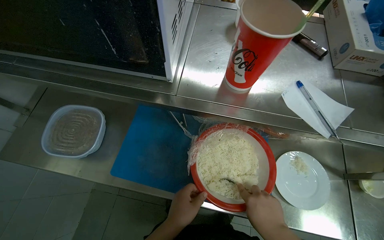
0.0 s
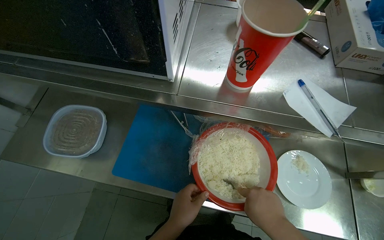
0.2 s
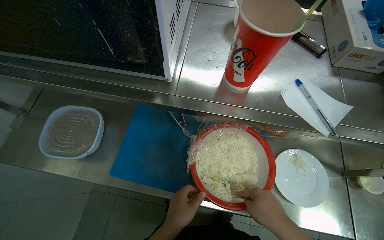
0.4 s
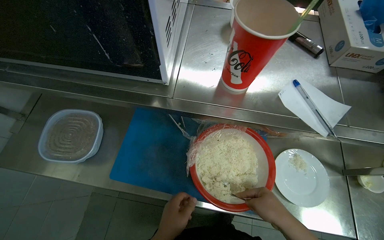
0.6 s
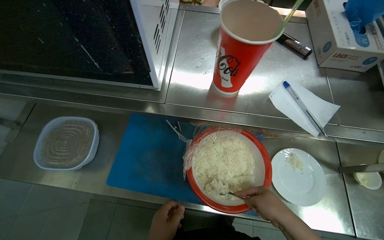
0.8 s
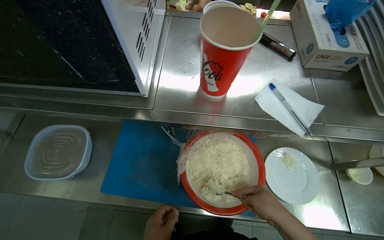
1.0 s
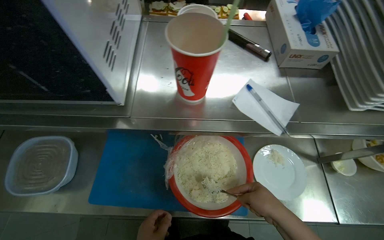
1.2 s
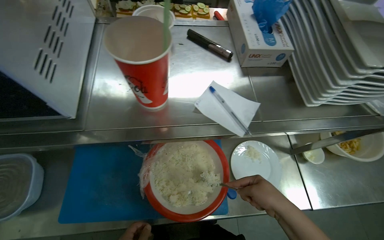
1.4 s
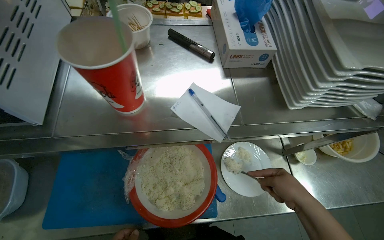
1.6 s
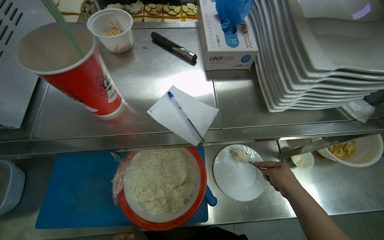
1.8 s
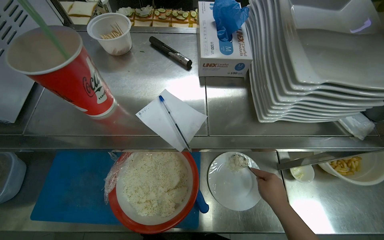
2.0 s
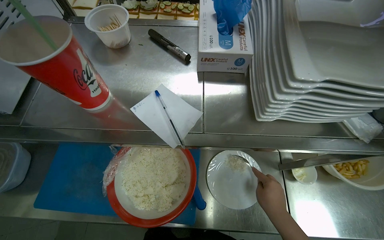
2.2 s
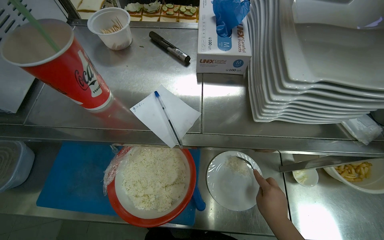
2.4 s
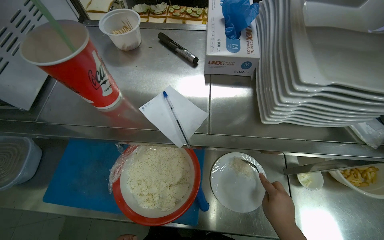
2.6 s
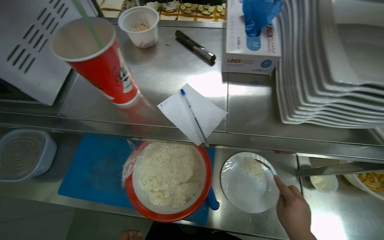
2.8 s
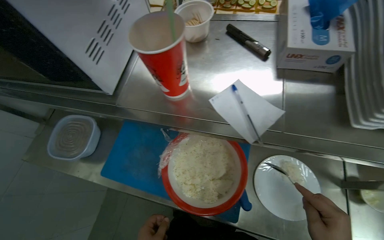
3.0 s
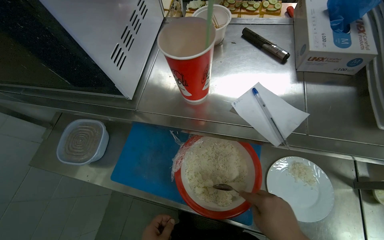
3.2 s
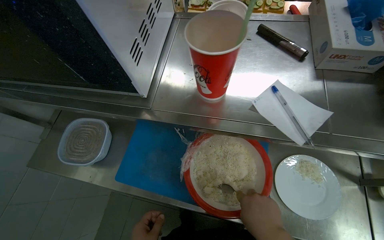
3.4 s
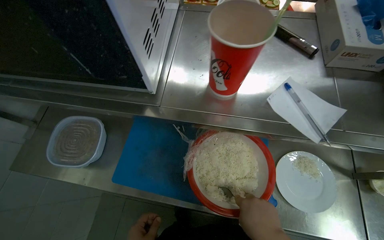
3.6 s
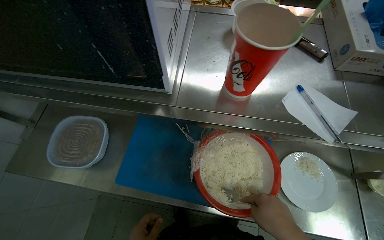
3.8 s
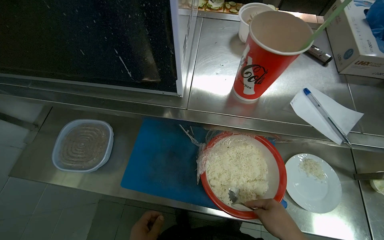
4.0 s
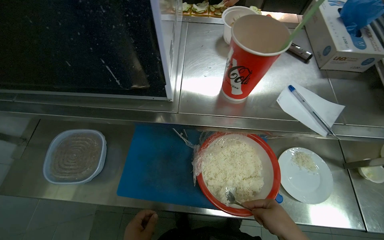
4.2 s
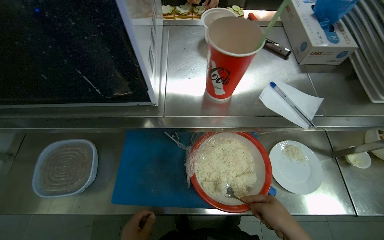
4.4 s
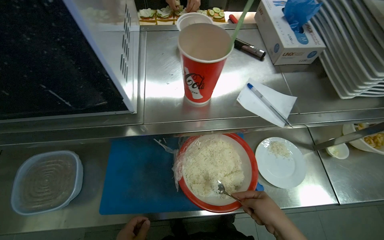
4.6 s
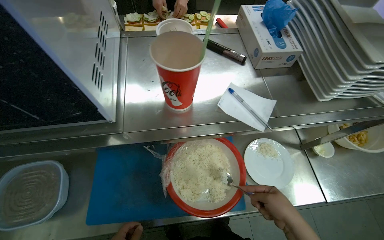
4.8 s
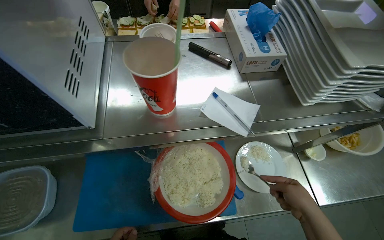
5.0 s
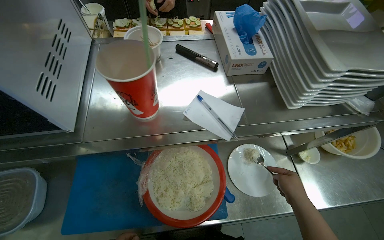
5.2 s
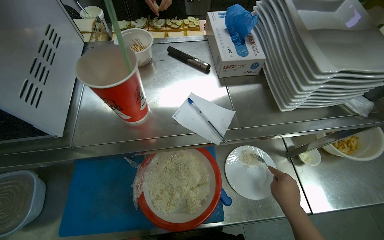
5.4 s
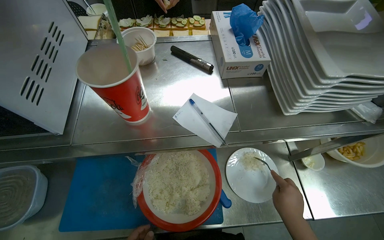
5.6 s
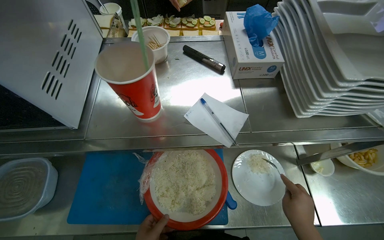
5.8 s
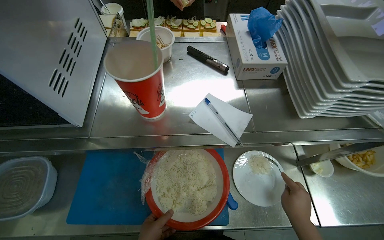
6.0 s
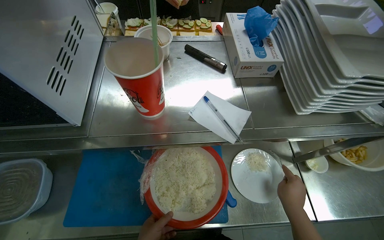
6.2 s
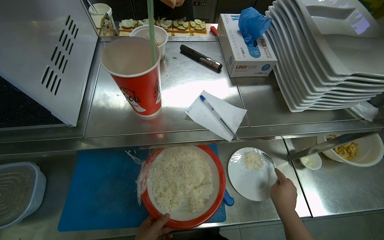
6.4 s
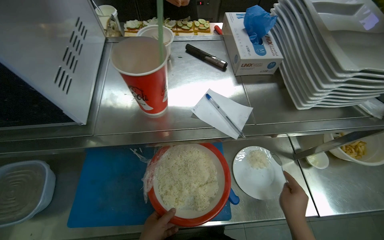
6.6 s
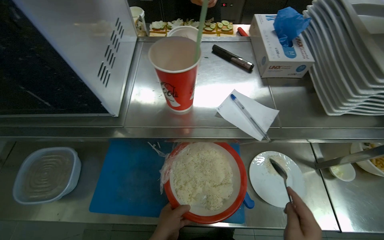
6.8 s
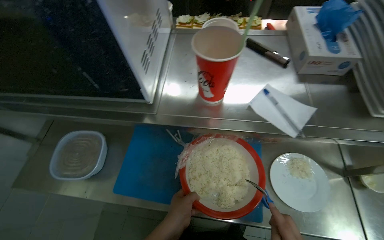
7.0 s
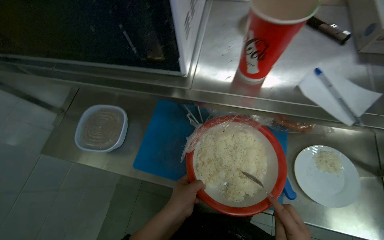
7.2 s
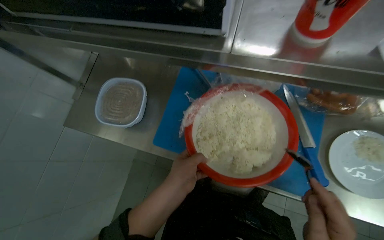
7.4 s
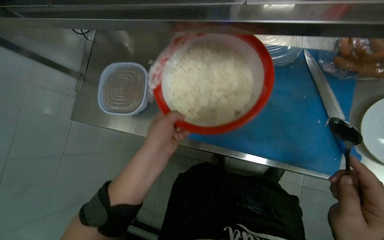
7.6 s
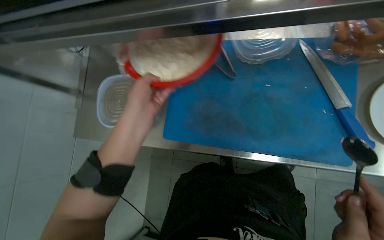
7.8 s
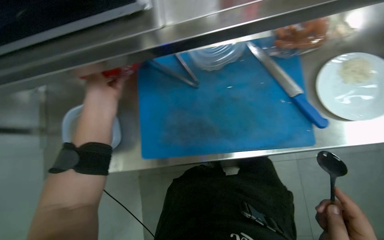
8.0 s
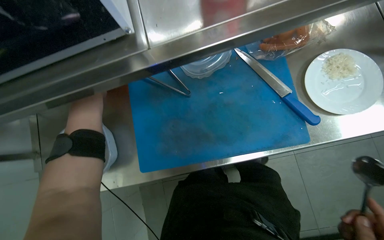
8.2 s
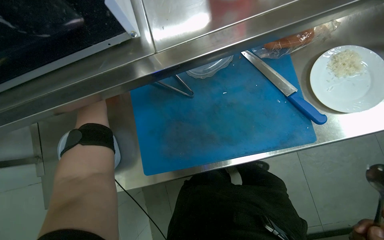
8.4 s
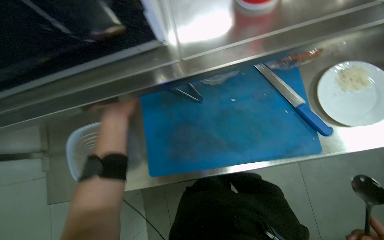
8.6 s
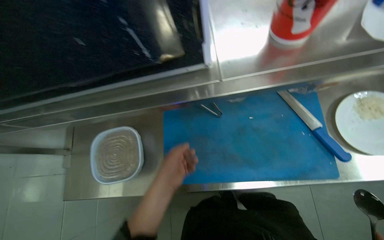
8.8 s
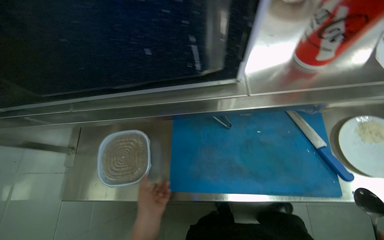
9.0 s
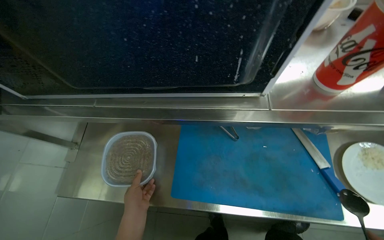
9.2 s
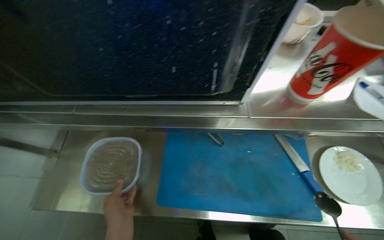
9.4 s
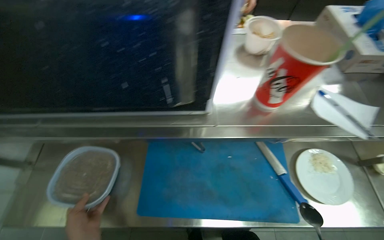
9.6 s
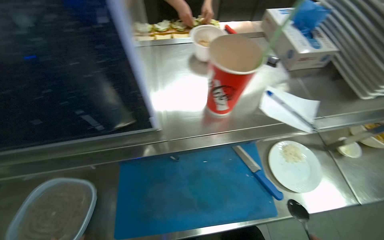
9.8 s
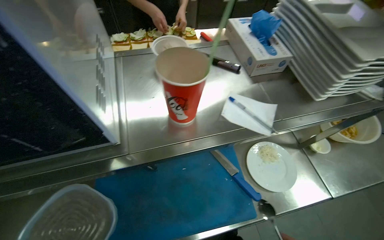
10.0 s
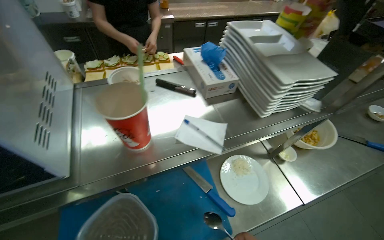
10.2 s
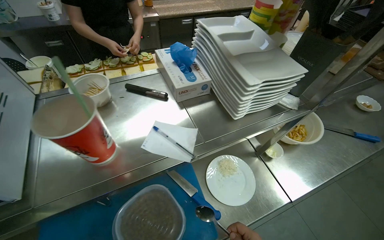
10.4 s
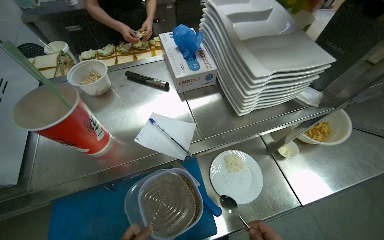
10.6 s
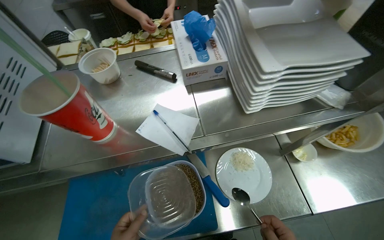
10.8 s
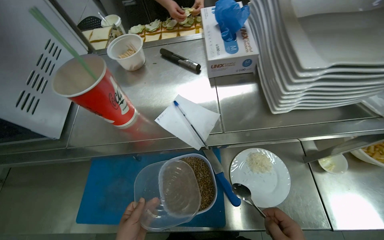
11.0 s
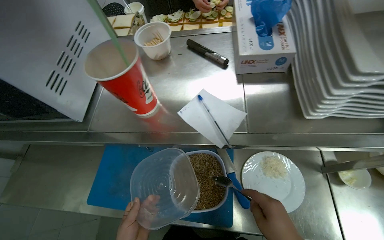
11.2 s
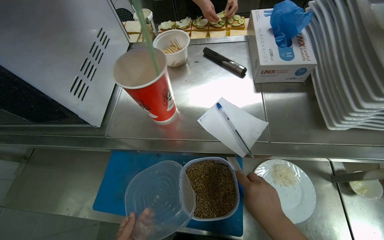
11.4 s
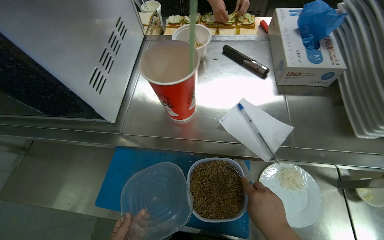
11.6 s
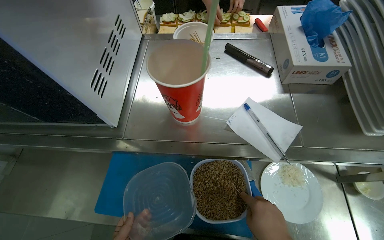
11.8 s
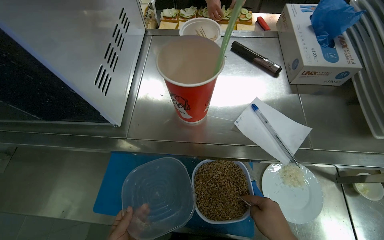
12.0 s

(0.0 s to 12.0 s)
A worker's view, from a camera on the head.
Job: preparing food.
The whole recording: Assembling ingredients onto plate. The worker mixes and scoops various ingredients, including white food, granular items, and french fries, onto a plate.
0.0 s - 1.6 s: The right hand travels to the right by some 25 cm.
1.6 s - 3.0 s: The wearer looks roughly 25 degrees further to the left.
4.4 s - 6.0 s: The right hand is displaced to the right and farther from the camera by roughly 25 cm.
6.0 s - 7.6 s: The camera sweeps to the left, by some 15 degrees. The wearer looks roughly 20 degrees further downward.
7.6 s - 9.0 s: The wearer looks approximately 15 degrees further upward.
9.0 s - 10.4 s: The wearer's head swings approximately 25 degrees to the right. The camera pitches upward, by roughly 15 degrees.
10.4 s - 12.0 s: The wearer looks about 30 degrees further to the left. The camera pitches downward, by approximately 15 degrees.

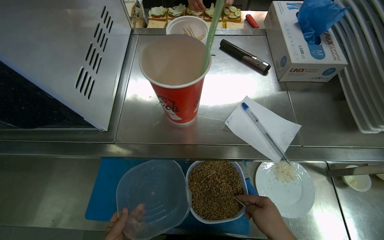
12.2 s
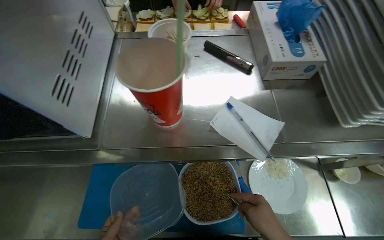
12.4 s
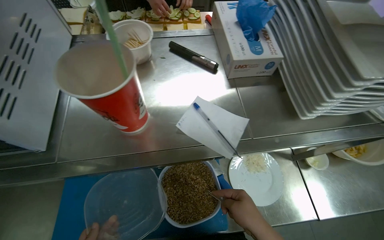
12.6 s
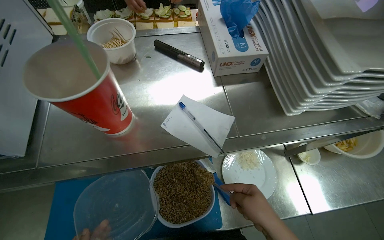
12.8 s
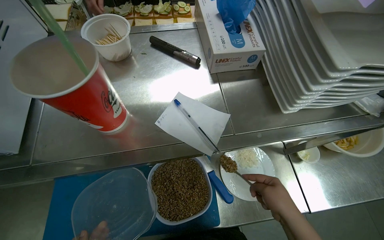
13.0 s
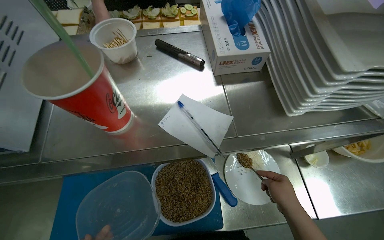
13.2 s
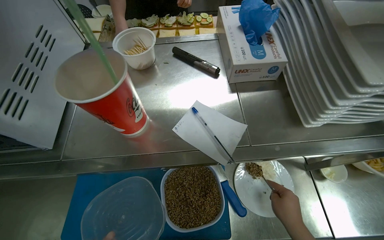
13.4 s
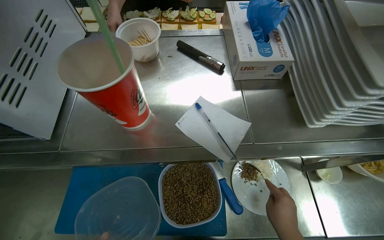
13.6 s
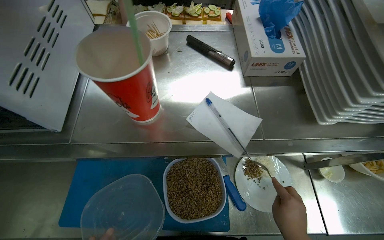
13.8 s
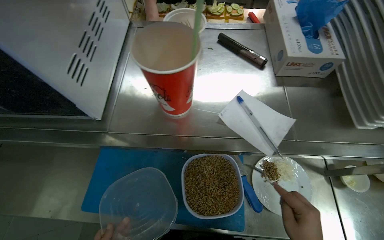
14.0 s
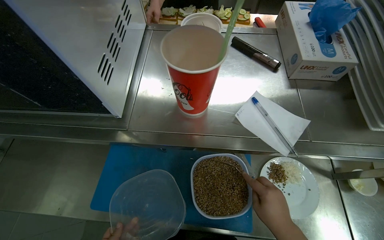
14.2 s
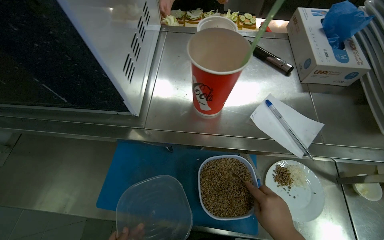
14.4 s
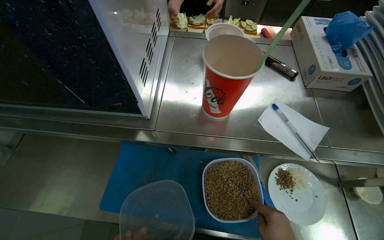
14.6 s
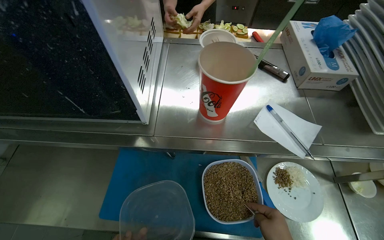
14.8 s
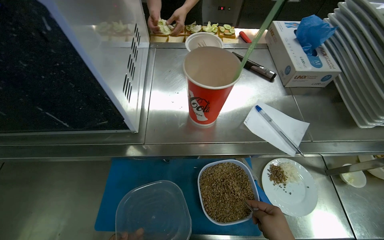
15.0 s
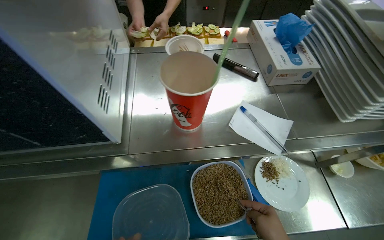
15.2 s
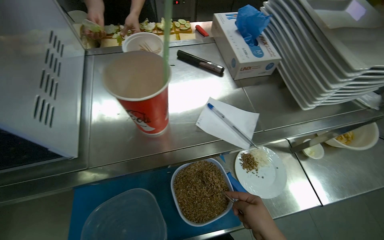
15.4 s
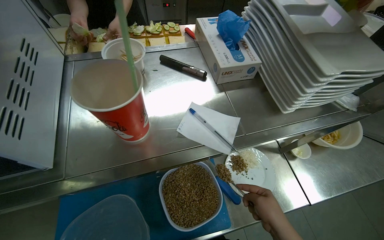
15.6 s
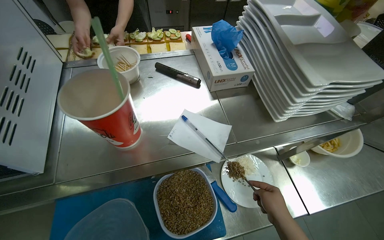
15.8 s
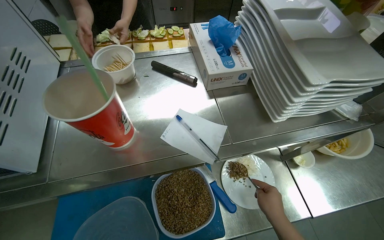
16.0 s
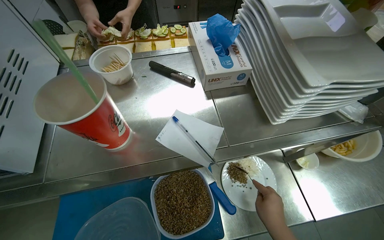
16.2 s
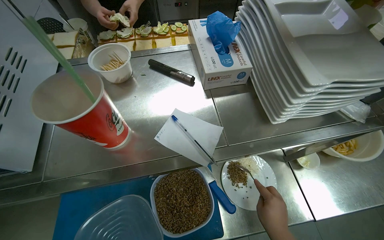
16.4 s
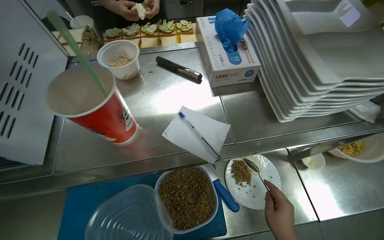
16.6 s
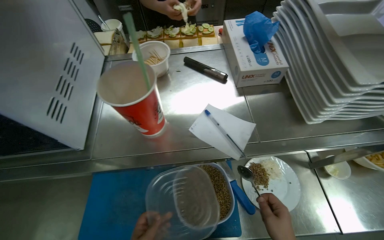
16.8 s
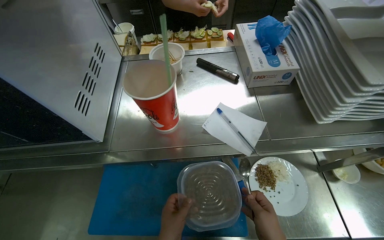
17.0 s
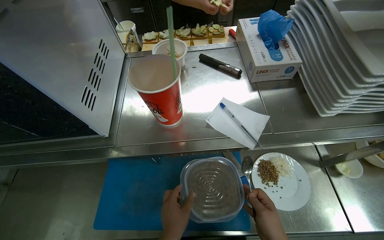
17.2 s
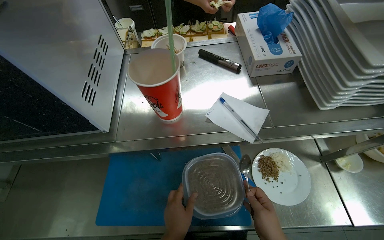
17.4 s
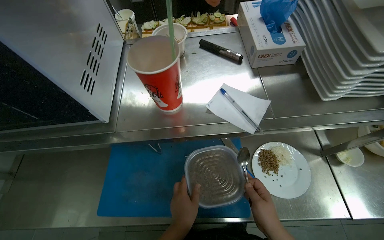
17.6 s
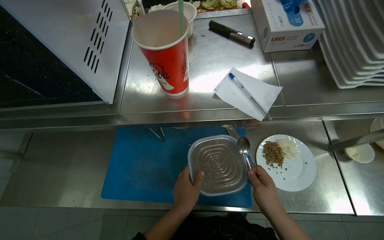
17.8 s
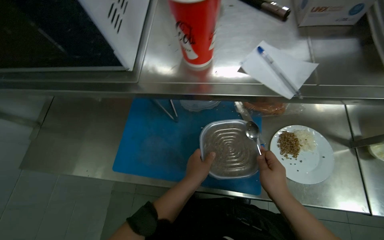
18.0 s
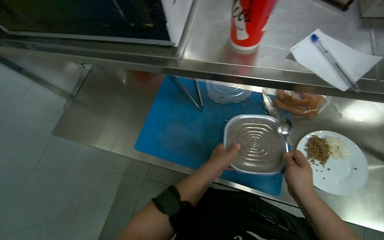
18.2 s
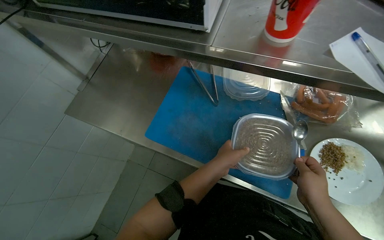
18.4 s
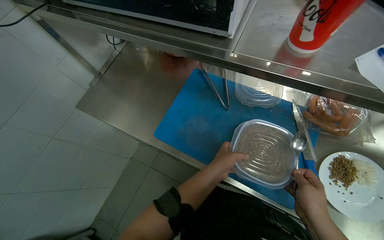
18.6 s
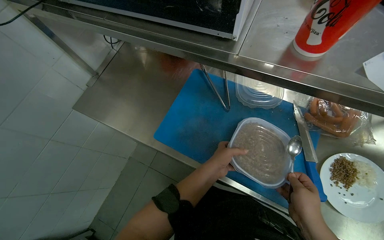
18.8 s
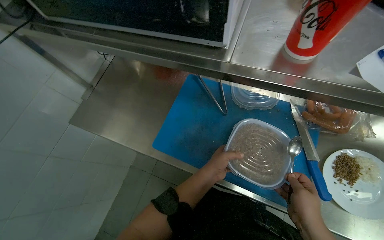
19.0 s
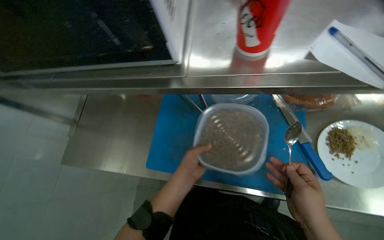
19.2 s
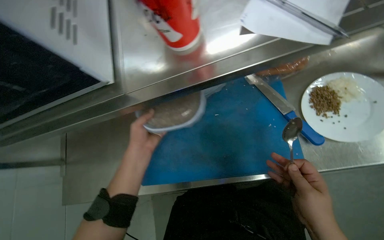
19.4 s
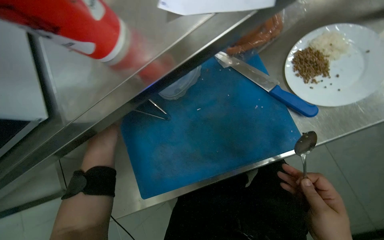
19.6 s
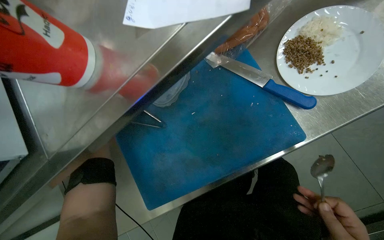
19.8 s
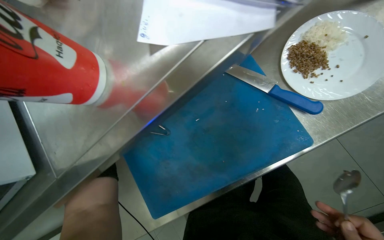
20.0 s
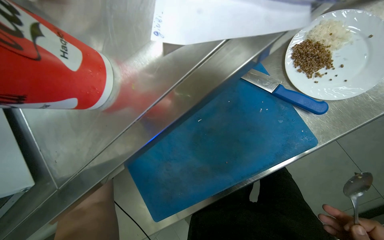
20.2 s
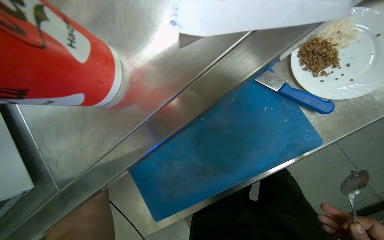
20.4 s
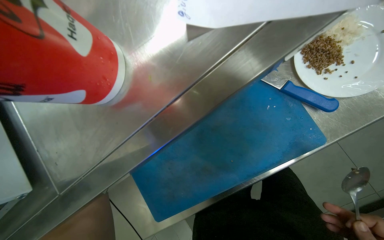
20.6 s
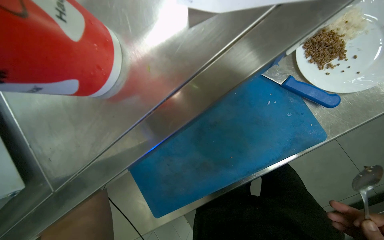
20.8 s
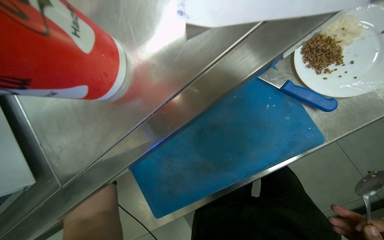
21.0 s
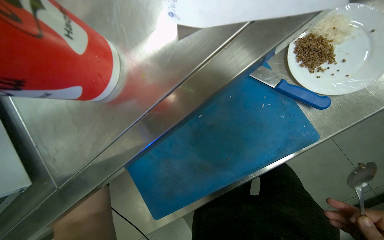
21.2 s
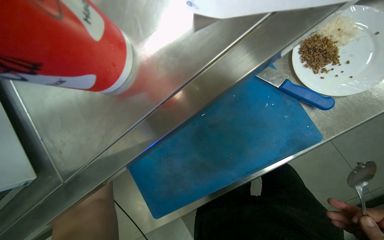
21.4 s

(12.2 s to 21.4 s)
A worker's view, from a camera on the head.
Job: preparing food.
The whole recording: Assembling ingredients onto plate. The worker mixes and scoops various ingredients, including white food, granular items, and french fries, onto a plate.
16.8 s - 18.4 s: The wearer looks about 25 degrees further to the left.
18.4 s - 19.8 s: The scene turns approximately 55 degrees counterclockwise in the picture.
